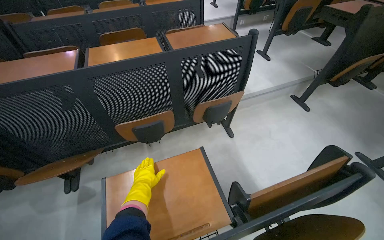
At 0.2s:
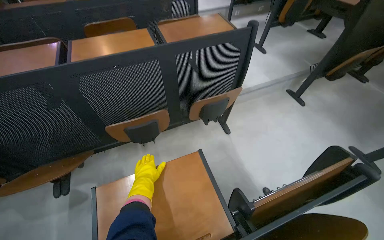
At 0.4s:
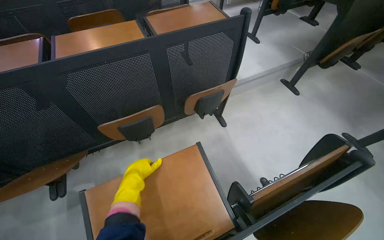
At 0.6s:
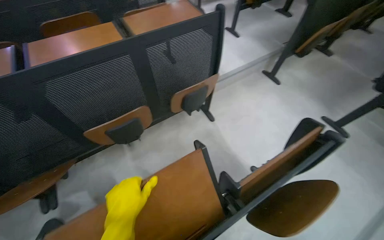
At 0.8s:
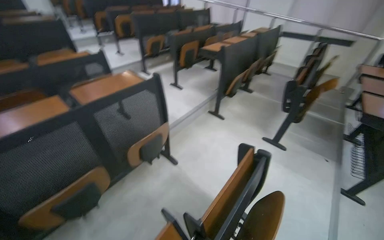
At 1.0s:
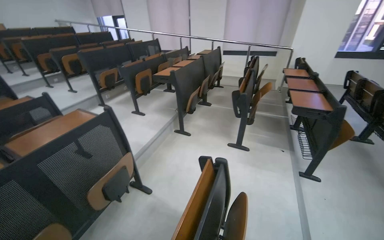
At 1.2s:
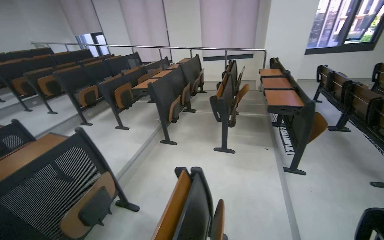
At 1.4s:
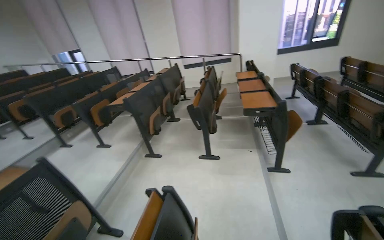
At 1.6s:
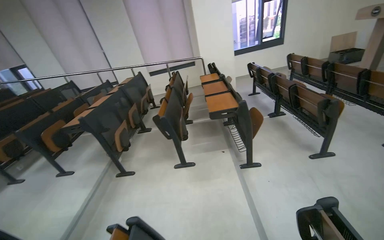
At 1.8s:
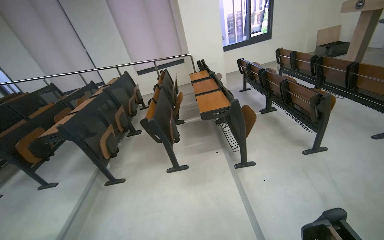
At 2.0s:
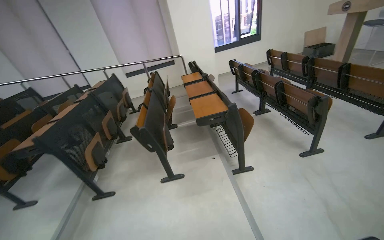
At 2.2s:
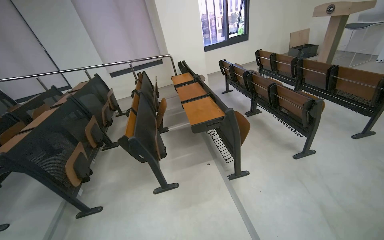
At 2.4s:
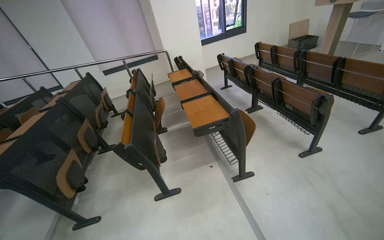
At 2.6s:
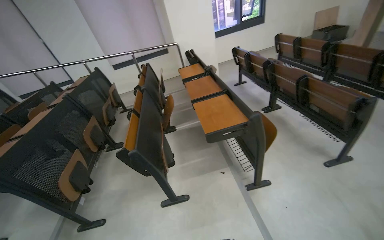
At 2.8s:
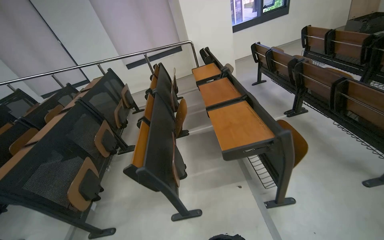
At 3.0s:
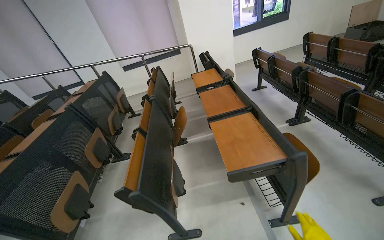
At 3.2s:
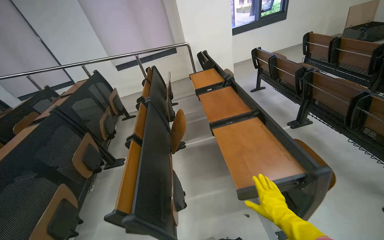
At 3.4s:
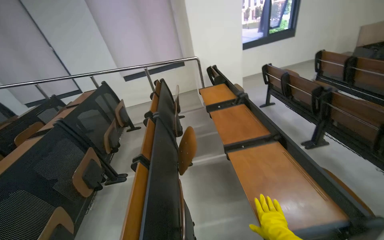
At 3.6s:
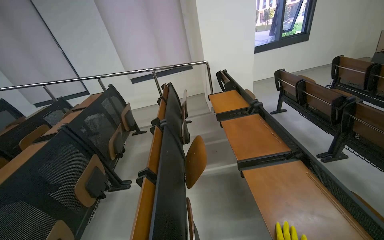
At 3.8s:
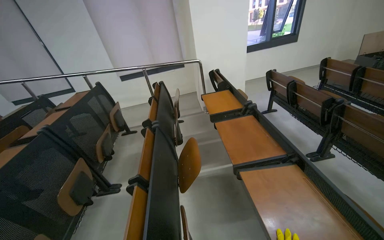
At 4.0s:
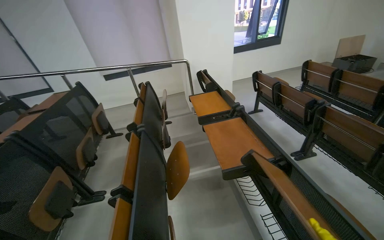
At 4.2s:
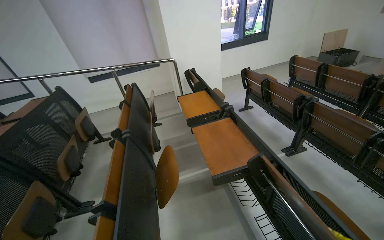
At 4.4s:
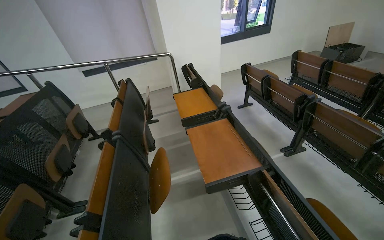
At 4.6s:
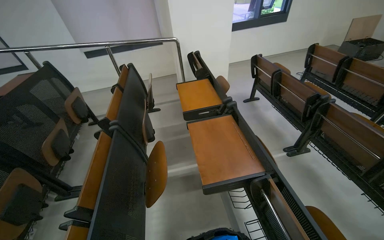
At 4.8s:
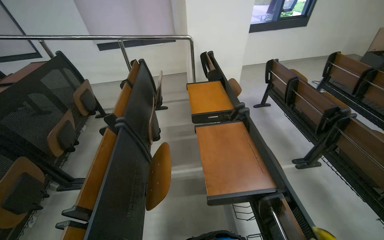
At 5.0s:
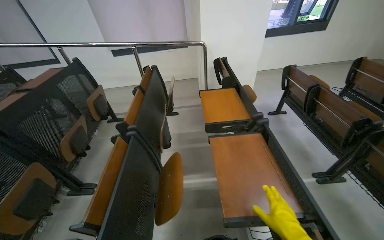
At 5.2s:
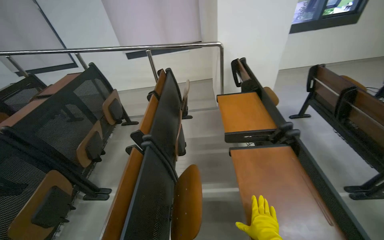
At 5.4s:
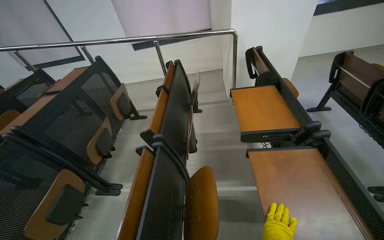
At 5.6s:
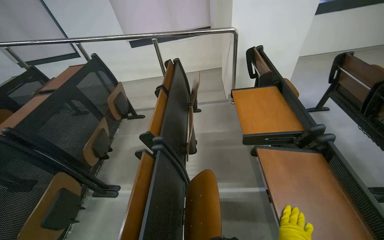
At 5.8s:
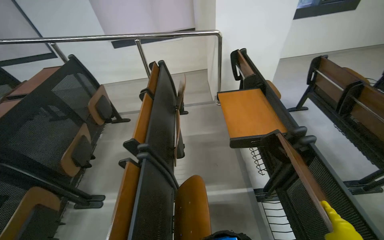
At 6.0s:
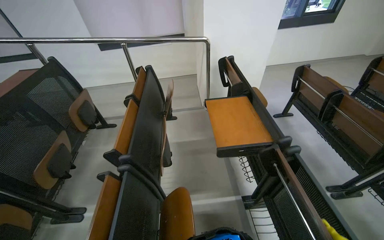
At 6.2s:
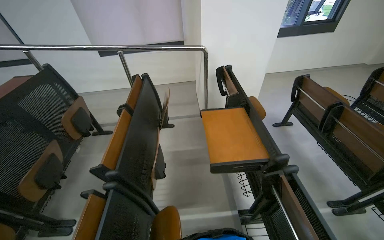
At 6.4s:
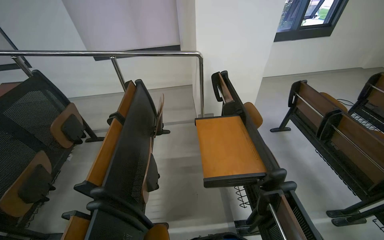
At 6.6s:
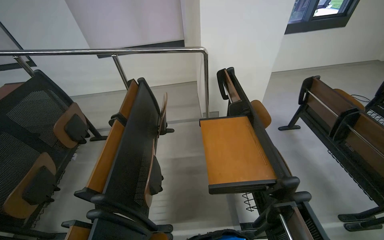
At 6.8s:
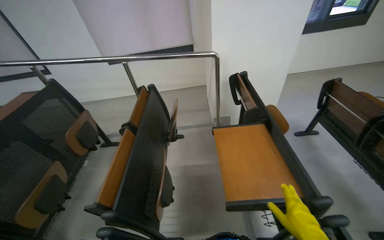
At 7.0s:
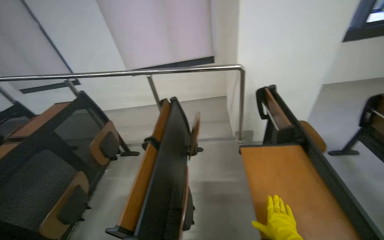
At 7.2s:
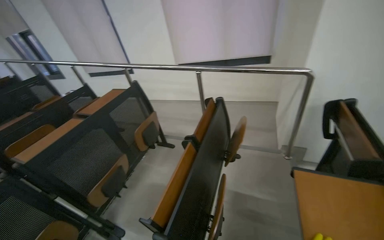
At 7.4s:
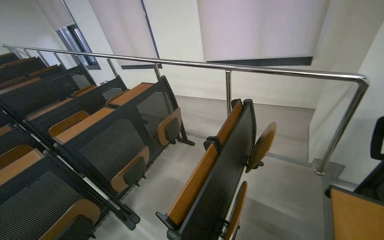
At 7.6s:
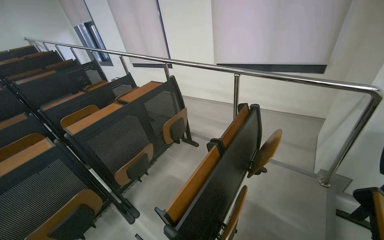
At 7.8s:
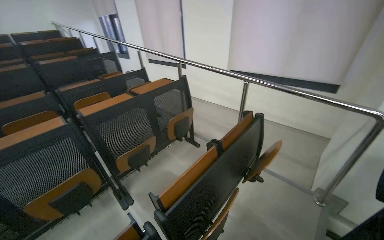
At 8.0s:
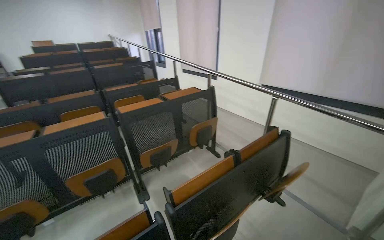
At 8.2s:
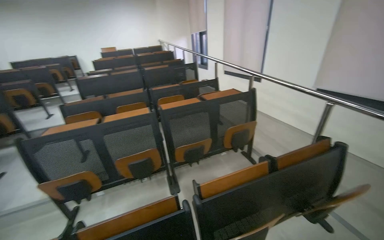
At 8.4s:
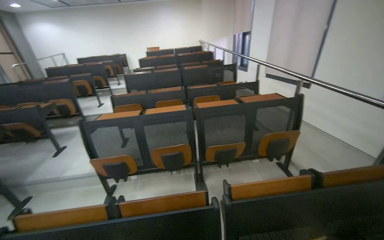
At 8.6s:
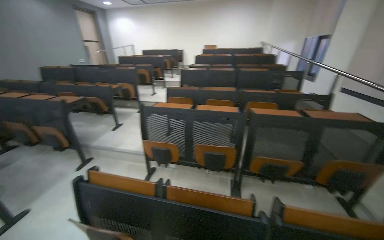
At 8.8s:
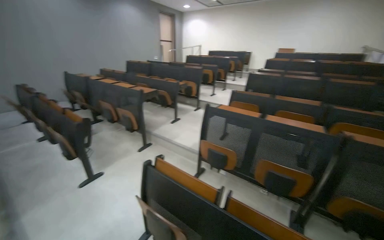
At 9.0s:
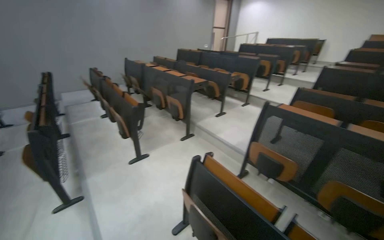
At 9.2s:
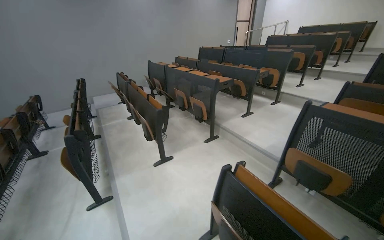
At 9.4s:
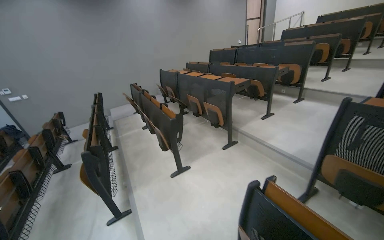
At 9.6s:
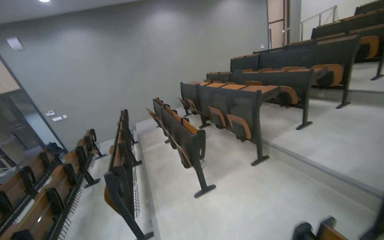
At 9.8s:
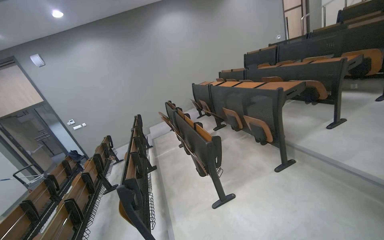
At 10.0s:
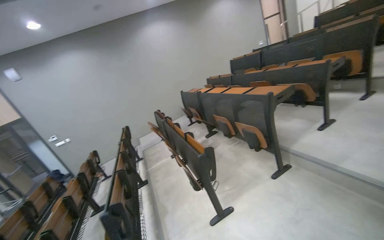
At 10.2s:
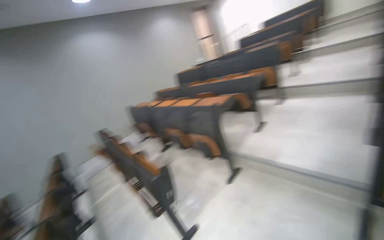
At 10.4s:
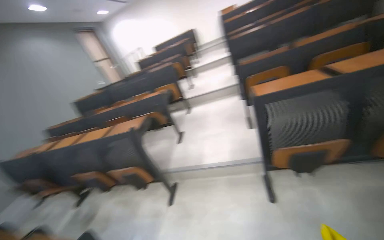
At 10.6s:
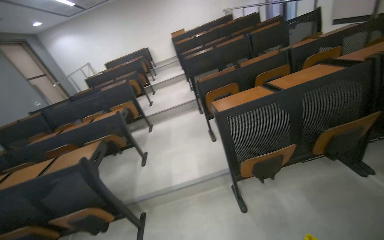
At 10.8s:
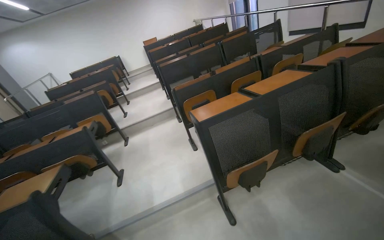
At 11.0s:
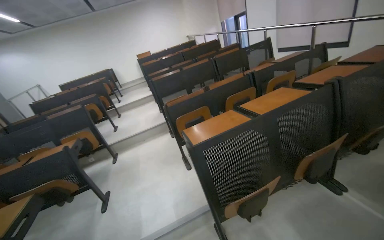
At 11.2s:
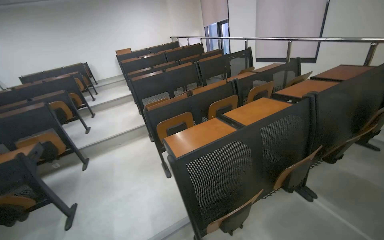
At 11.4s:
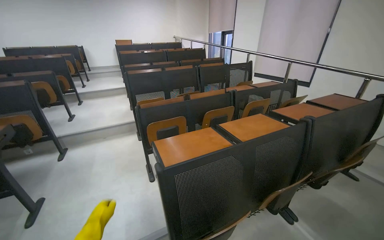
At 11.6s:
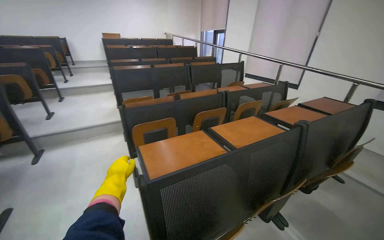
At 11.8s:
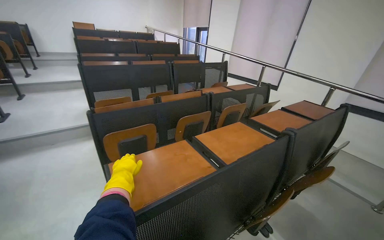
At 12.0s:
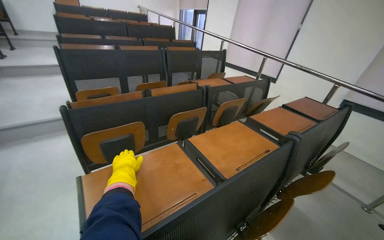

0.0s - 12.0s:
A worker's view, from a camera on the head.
Job: organizing items.
The whole recording: Folding up lecture hall desks. The worker folds up the desks of the lecture hall seats and picks up items from the floor.
0.0s - 1.6s: The head travels roughly 60 cm. The head rotates some 70 degrees to the right. The wearer looks approximately 25 degrees further upward.
1.6s - 3.0s: The camera is carried some 1 m.
3.0s - 4.4s: The wearer moves some 60 cm.
4.4s - 6.0s: The camera travels some 50 cm.
6.0s - 7.6s: The wearer looks approximately 40 degrees further to the left.
7.6s - 9.0s: The camera is carried roughly 60 cm. The head turns to the left by approximately 105 degrees.
9.0s - 10.4s: The camera is carried approximately 80 cm. The head rotates roughly 45 degrees to the right. The camera pitches upward, by about 20 degrees.
10.4s - 12.0s: The camera travels about 90 cm. The view pans to the right by approximately 50 degrees.

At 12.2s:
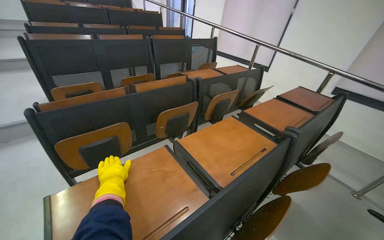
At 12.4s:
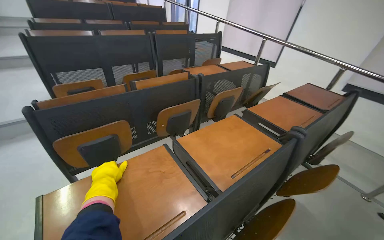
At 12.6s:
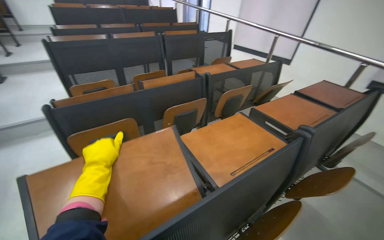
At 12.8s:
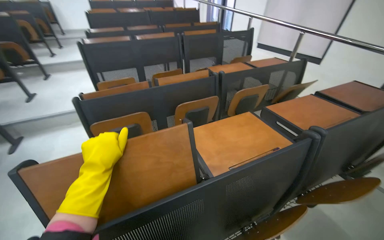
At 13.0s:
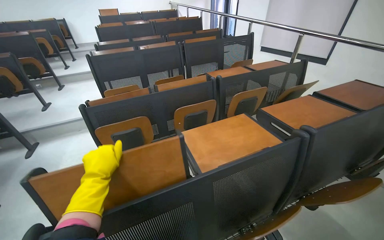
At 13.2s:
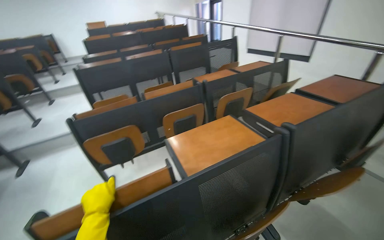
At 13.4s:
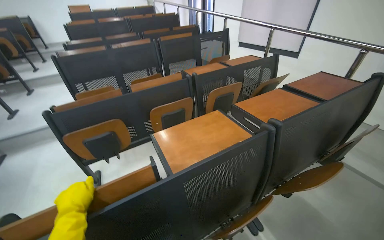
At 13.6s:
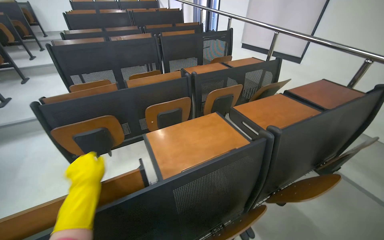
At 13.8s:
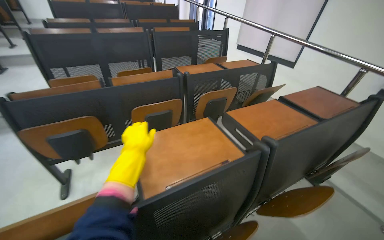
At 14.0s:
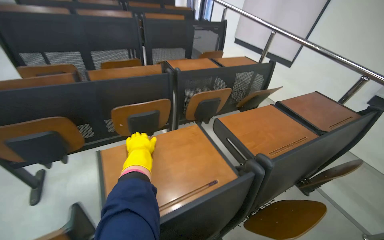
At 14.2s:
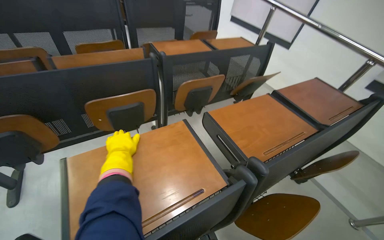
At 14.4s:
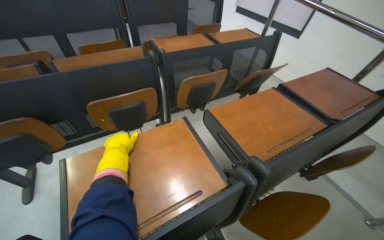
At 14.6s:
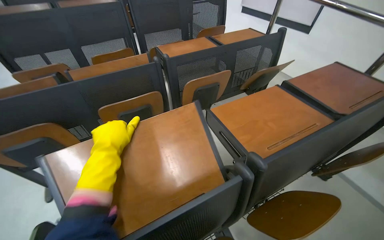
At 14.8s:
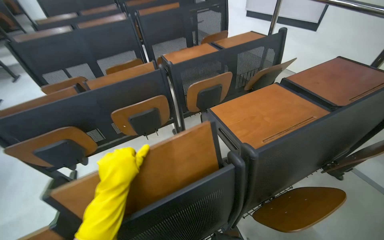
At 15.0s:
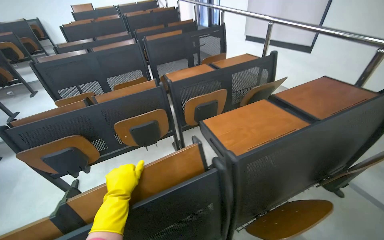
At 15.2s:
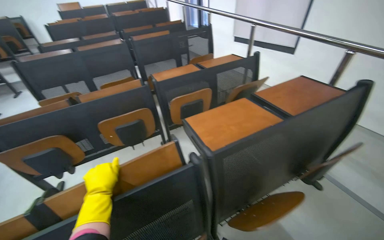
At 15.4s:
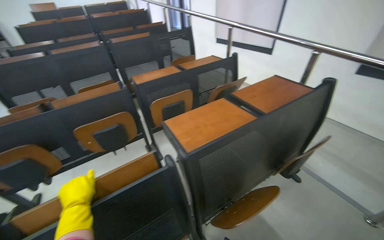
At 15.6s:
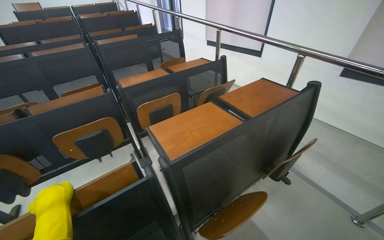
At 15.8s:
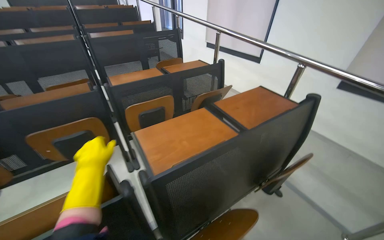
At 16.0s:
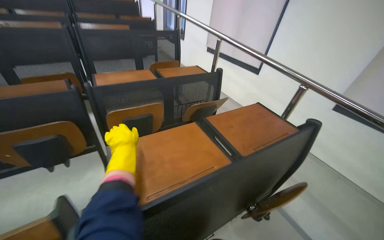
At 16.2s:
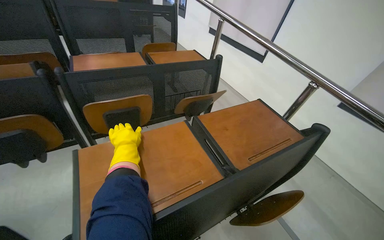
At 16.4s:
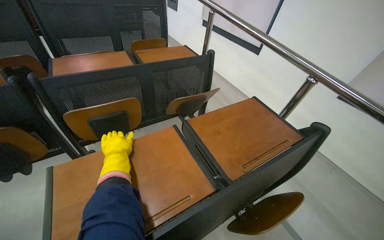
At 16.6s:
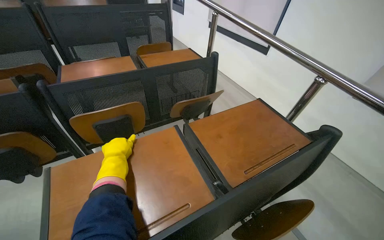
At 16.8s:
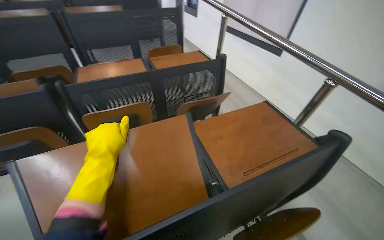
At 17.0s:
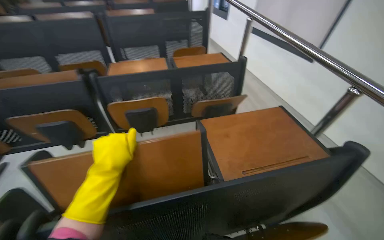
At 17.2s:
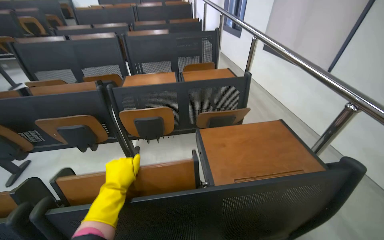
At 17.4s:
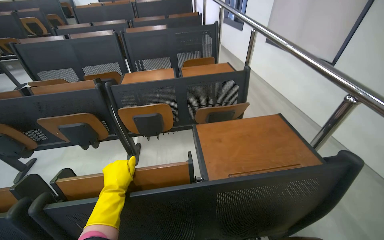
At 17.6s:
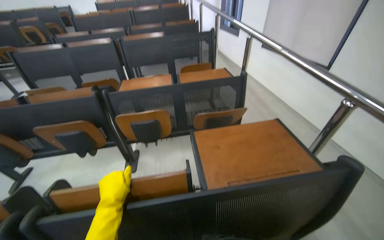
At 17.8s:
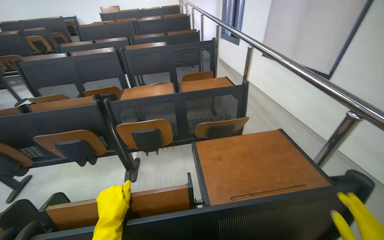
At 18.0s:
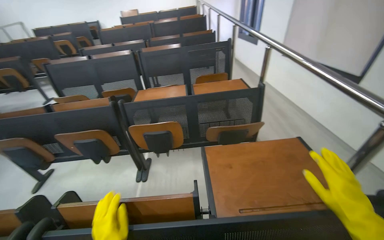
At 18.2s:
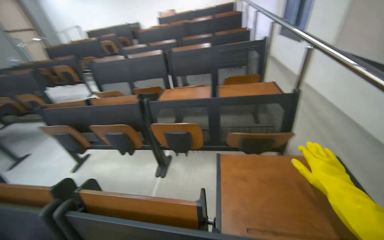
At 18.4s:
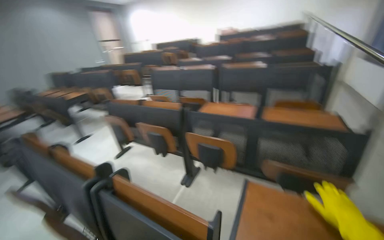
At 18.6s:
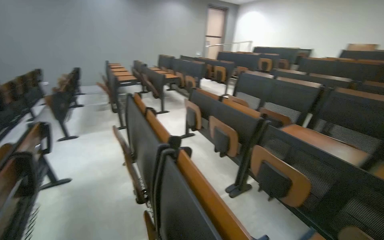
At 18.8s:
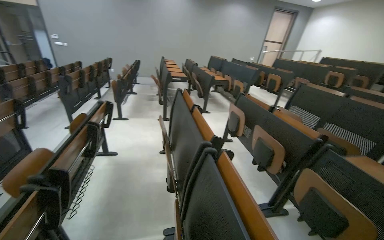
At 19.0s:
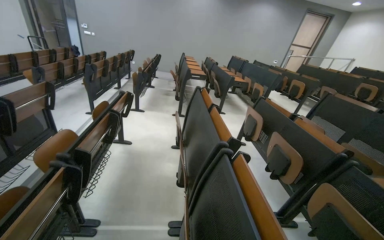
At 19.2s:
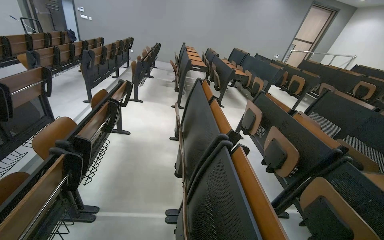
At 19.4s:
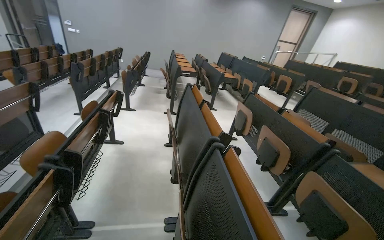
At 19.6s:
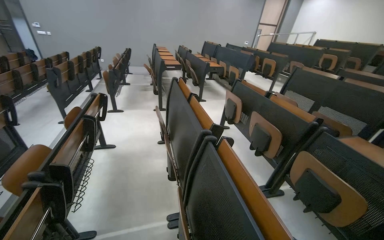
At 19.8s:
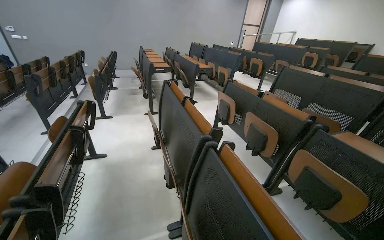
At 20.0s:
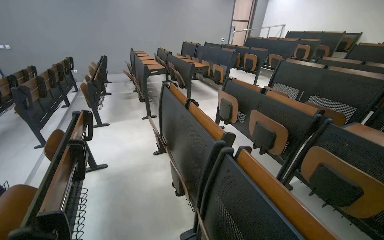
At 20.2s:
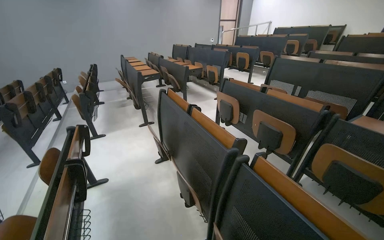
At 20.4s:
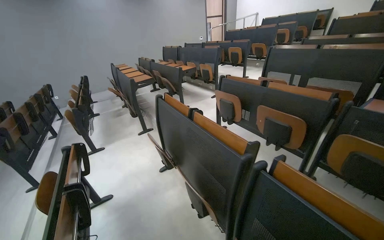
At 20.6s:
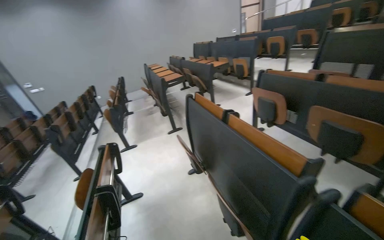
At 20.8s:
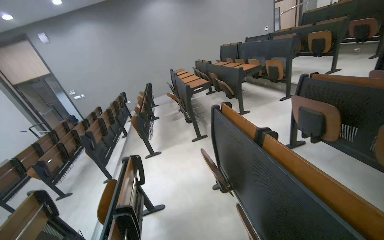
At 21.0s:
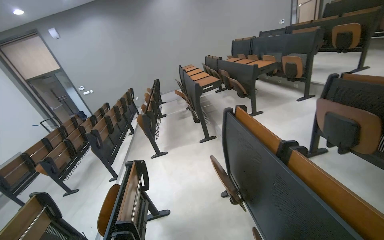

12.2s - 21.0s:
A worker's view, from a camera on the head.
Job: organizing items.
The whole recording: Folding up lecture hall desks. The worker folds up the desks of the lecture hall seats and picks up items from the floor.
12.2s - 13.6s: The left hand goes up and down the picture, some 15 cm each way, reversing 2 times.
13.6s - 15.2s: The camera is carried to the right, some 40 cm.
15.2s - 16.6s: The camera is carried about 60 cm.
16.6s - 18.0s: The head rotates some 25 degrees to the left.
18.0s - 19.6s: The head rotates some 80 degrees to the left.
19.6s - 21.0s: The wearer moves some 70 cm. The view pans to the left by some 15 degrees.
